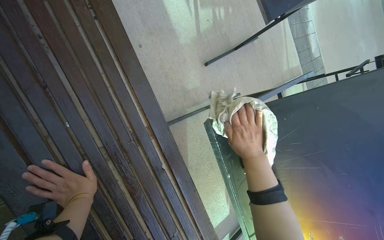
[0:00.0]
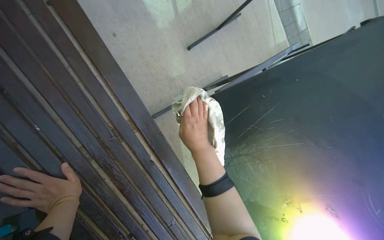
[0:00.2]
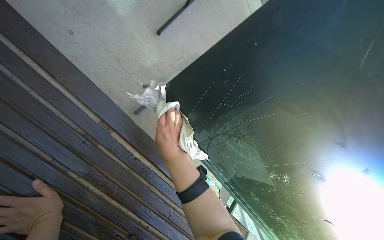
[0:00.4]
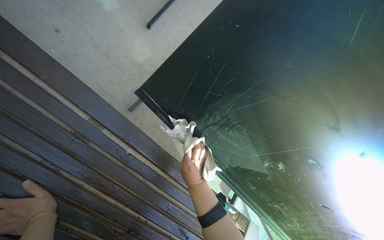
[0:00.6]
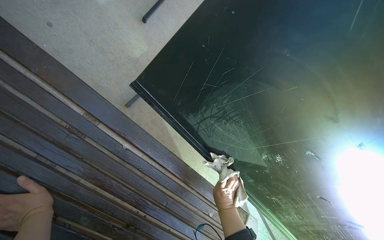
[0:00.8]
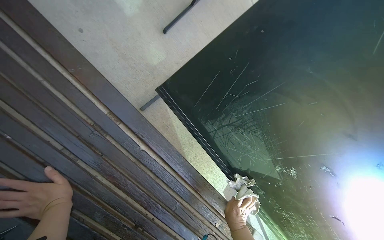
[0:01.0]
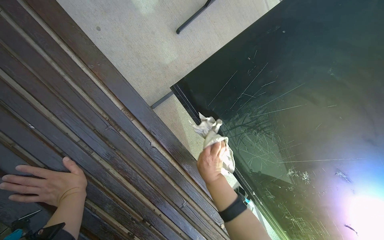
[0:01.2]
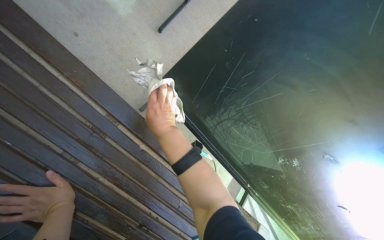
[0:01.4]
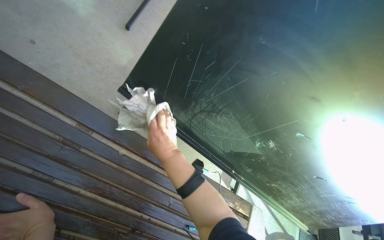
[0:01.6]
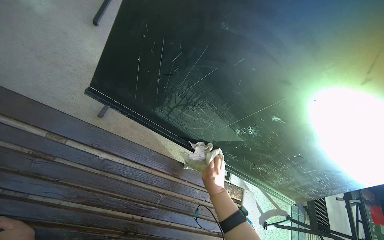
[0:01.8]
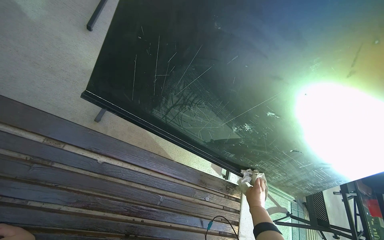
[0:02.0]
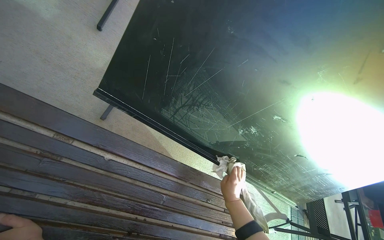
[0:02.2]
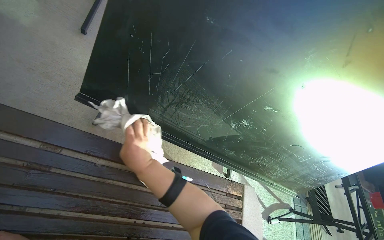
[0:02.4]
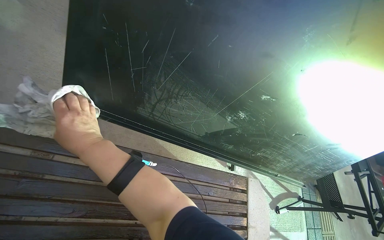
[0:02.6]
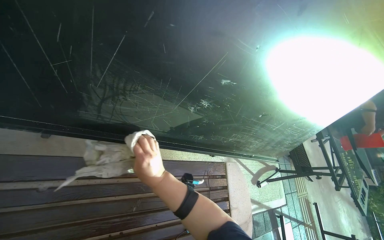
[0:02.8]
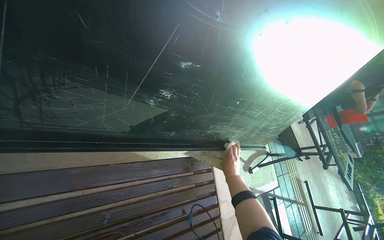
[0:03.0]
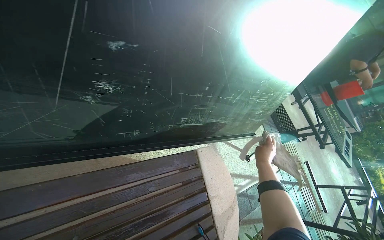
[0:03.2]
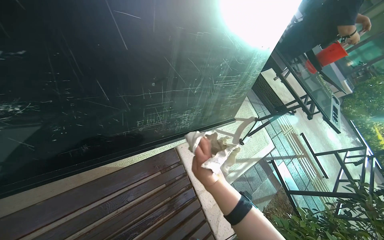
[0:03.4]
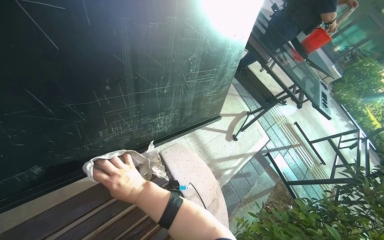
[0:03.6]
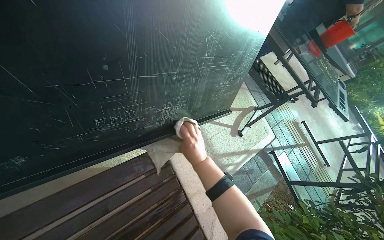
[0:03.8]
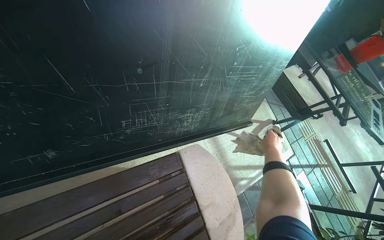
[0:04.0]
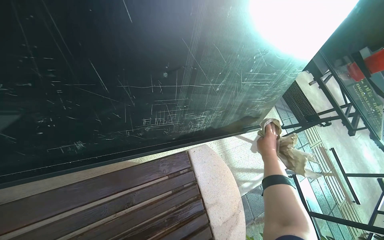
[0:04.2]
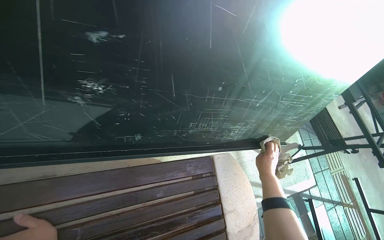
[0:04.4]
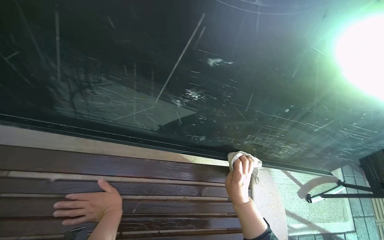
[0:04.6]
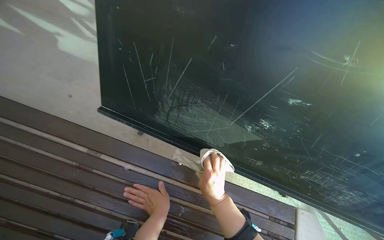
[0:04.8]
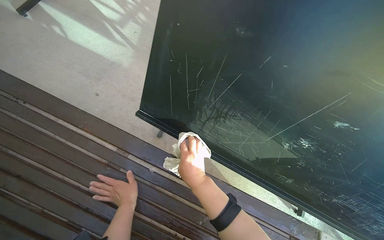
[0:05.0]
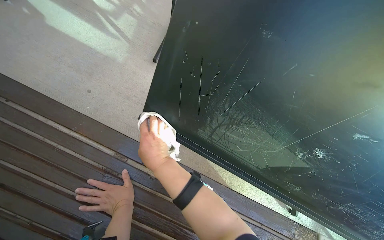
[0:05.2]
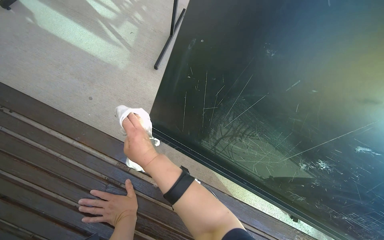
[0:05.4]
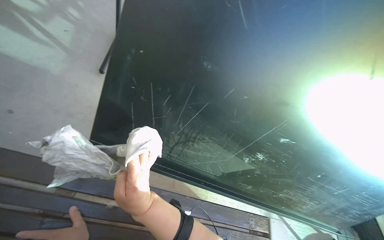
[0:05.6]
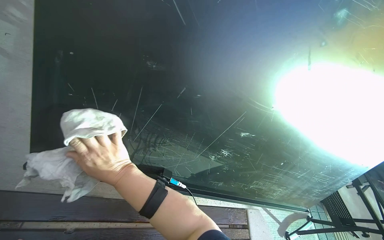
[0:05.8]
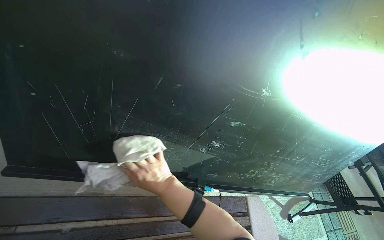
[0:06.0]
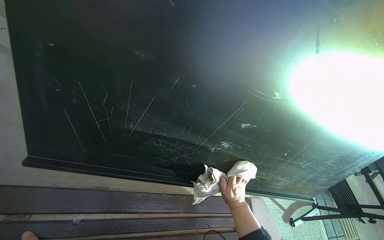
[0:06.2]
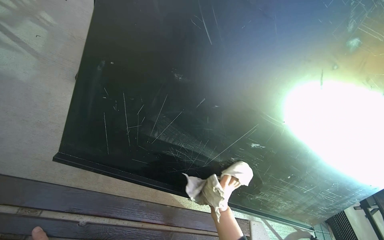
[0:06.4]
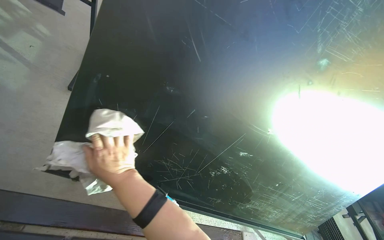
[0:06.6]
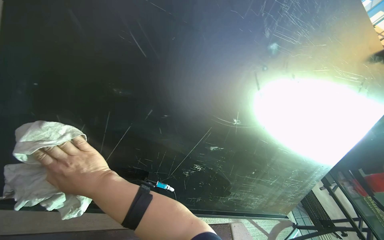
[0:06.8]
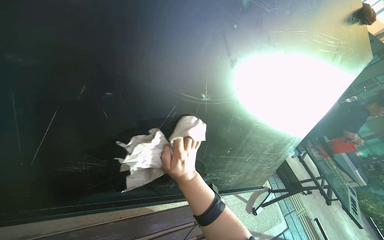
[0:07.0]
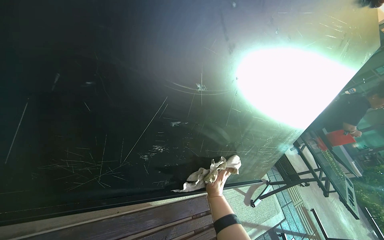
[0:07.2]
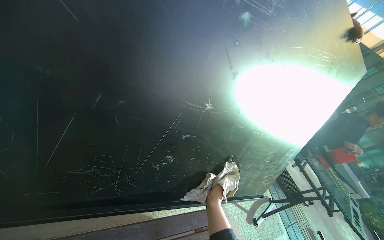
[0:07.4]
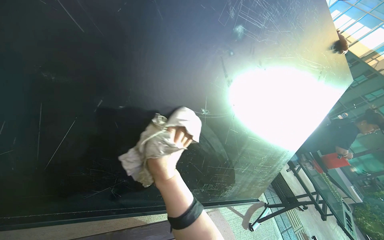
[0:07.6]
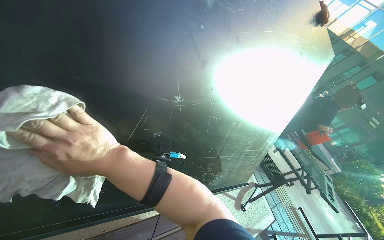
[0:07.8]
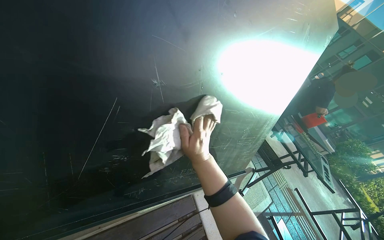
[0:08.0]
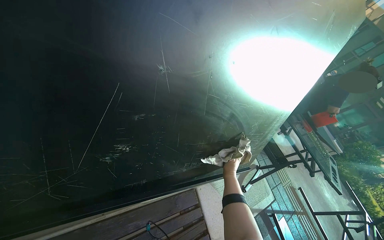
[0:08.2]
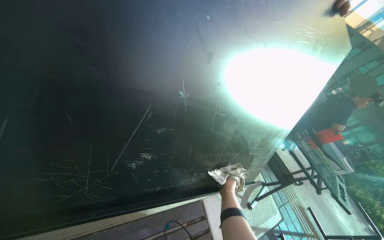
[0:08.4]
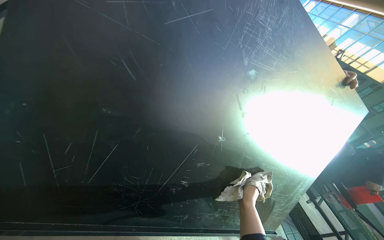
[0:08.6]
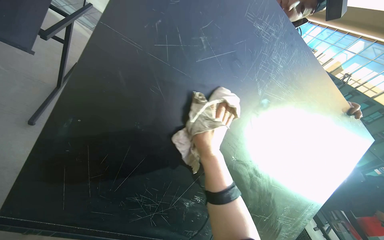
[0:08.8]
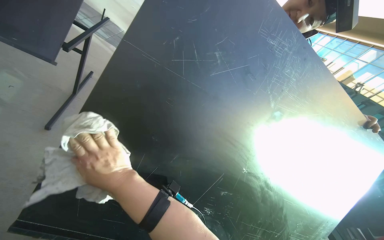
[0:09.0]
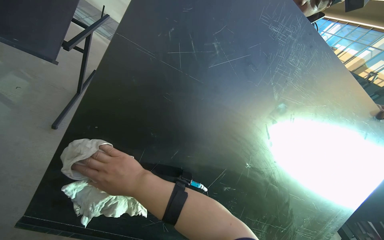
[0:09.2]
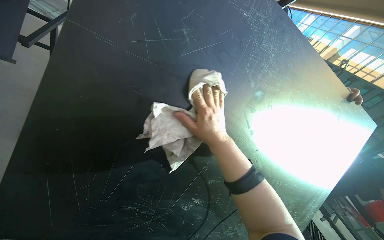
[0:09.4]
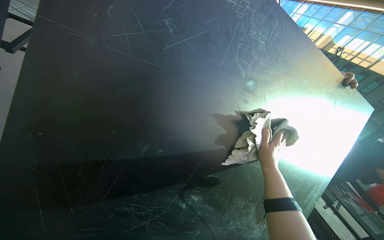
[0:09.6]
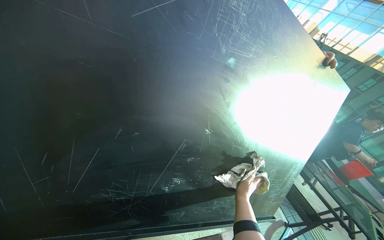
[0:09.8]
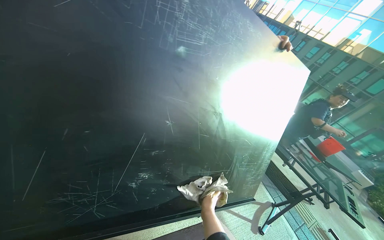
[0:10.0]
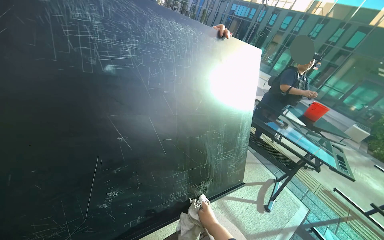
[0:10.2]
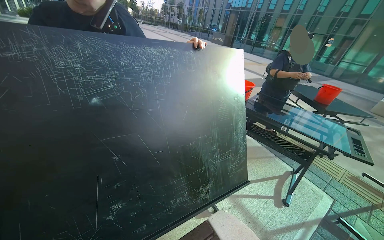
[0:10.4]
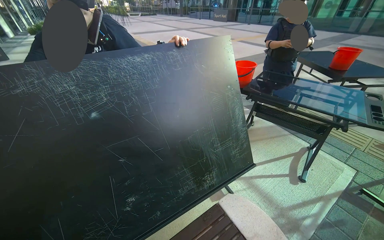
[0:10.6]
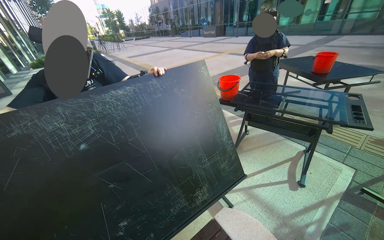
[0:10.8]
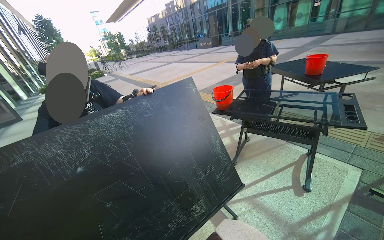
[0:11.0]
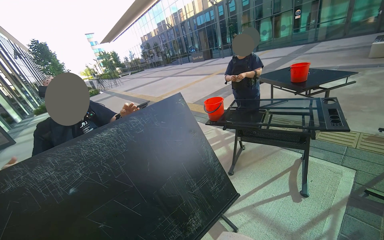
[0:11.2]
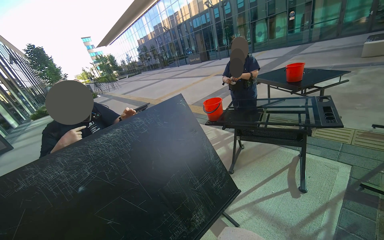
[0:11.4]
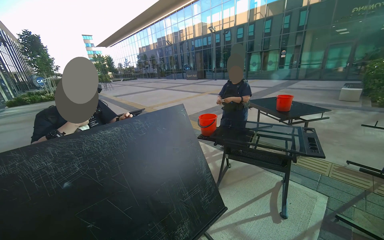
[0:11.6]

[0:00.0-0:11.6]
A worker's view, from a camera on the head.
Job: wiping surfaces.
The whole recording: Cleaning table frame and underside. The worker wipes the frame and underside of the display table with a cloth.
0:00.0 to 0:01.4: The right hand moves to the left, approximately 15 cm, and reaches about 40 cm down the picture, then returns.
0:01.4 to 0:02.8: The wearer's head swings about 35 degrees to the right.
0:04.4 to 0:05.8: The camera pitches upward, by roughly 15 degrees.
0:07.2 to 0:08.8: The wearer looks roughly 20 degrees further upward.
0:08.8 to 0:10.2: Everything in view rotates some 30 degrees counterclockwise.
0:10.2 to 0:11.6: The wearer moves about 40 cm. The wearer looks some 15 degrees further upward.

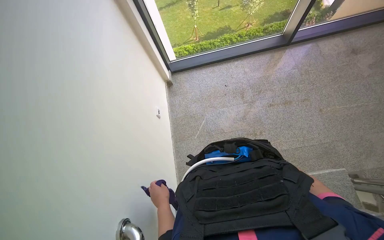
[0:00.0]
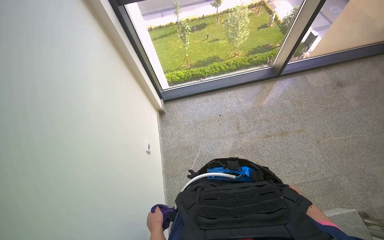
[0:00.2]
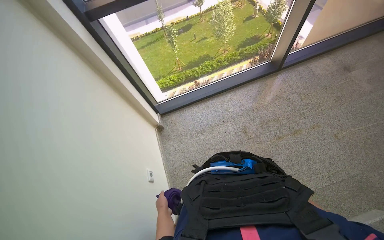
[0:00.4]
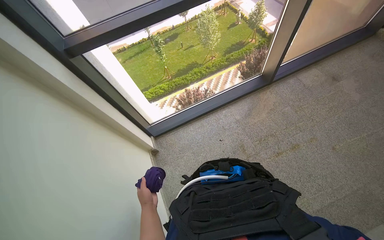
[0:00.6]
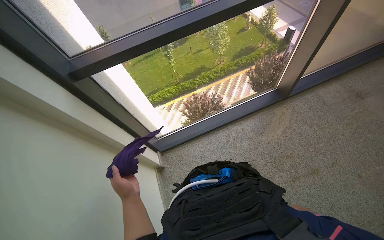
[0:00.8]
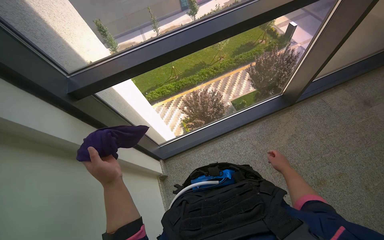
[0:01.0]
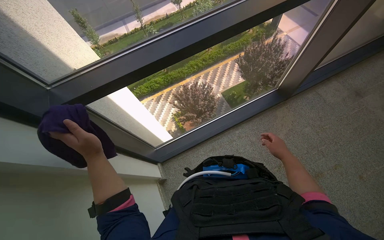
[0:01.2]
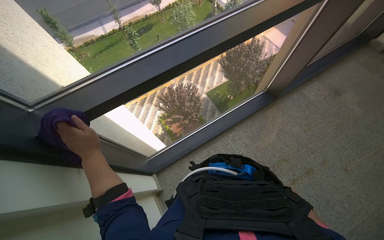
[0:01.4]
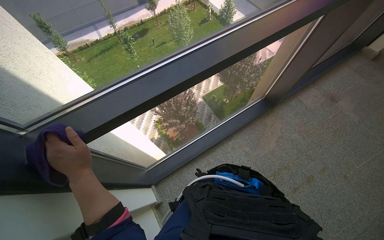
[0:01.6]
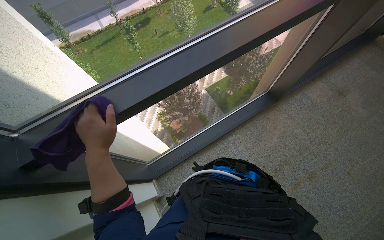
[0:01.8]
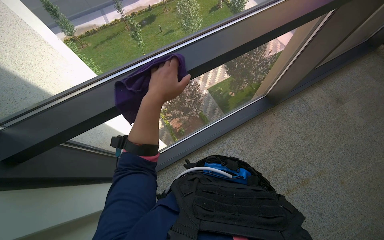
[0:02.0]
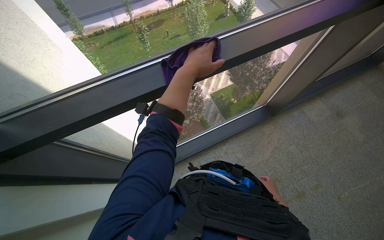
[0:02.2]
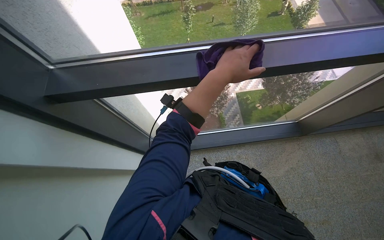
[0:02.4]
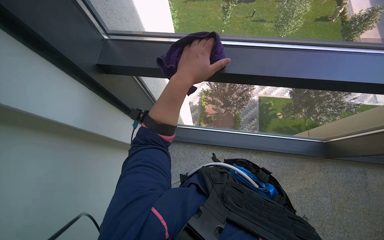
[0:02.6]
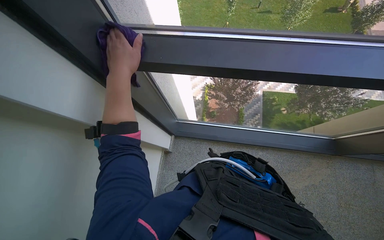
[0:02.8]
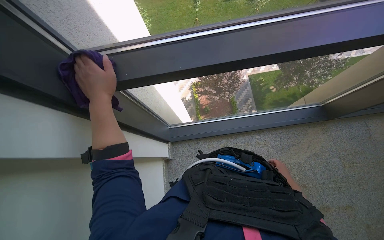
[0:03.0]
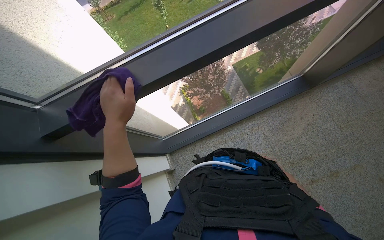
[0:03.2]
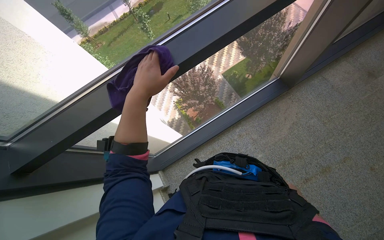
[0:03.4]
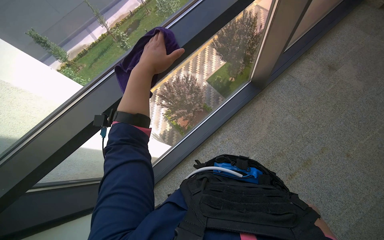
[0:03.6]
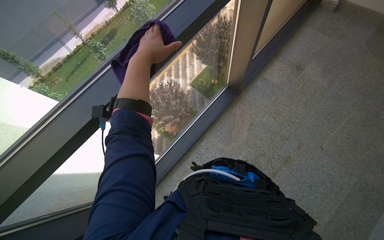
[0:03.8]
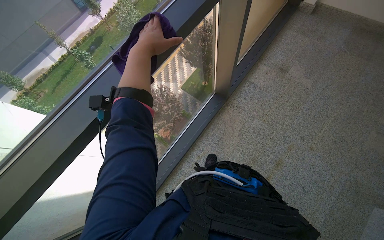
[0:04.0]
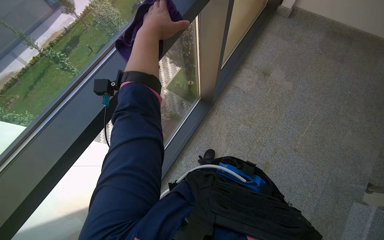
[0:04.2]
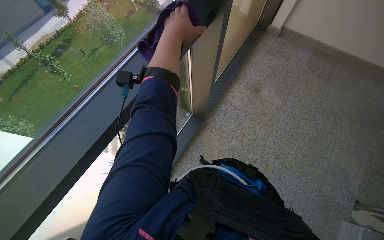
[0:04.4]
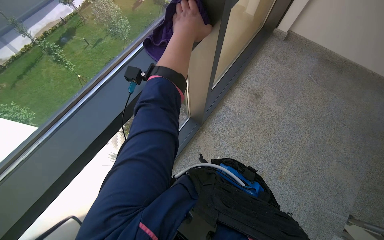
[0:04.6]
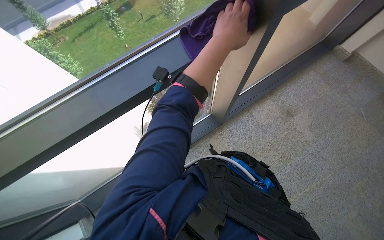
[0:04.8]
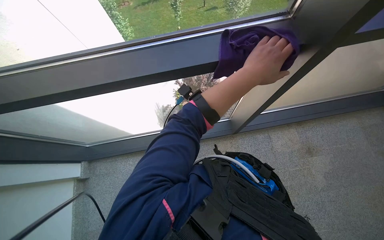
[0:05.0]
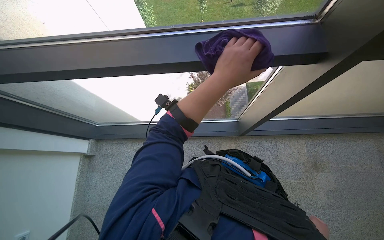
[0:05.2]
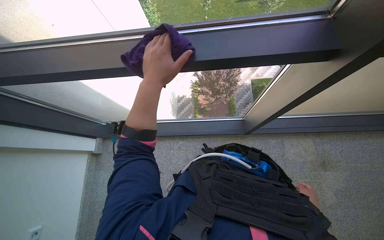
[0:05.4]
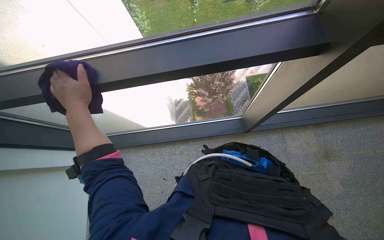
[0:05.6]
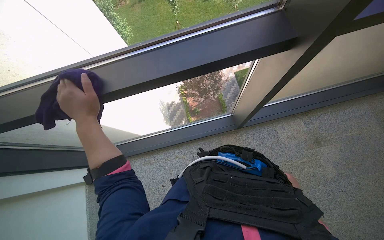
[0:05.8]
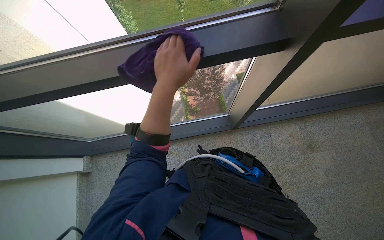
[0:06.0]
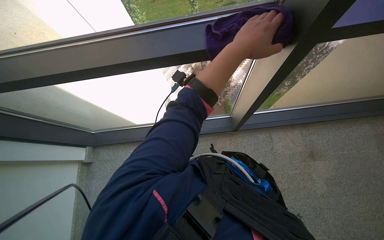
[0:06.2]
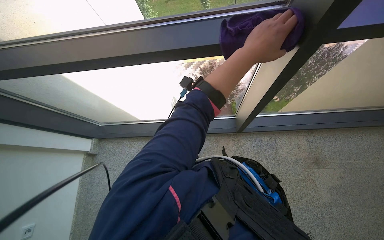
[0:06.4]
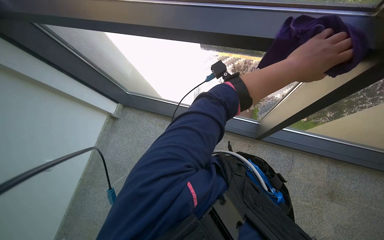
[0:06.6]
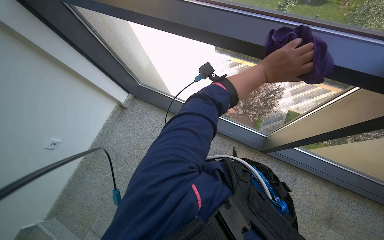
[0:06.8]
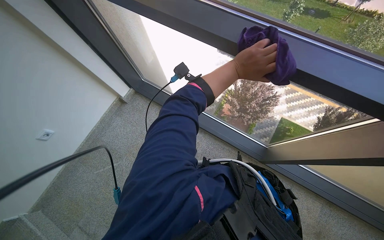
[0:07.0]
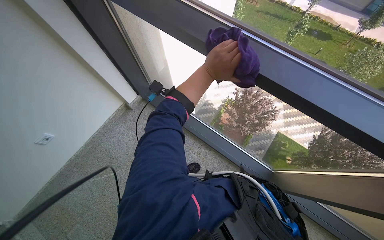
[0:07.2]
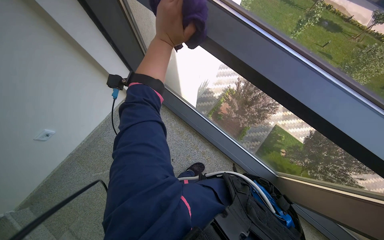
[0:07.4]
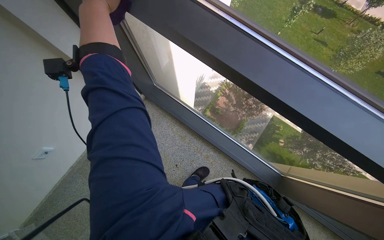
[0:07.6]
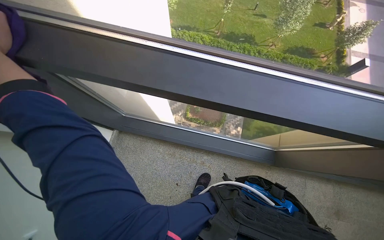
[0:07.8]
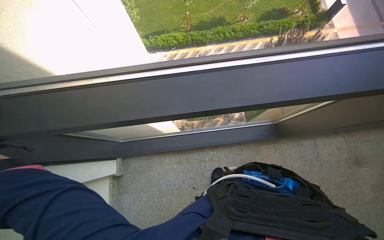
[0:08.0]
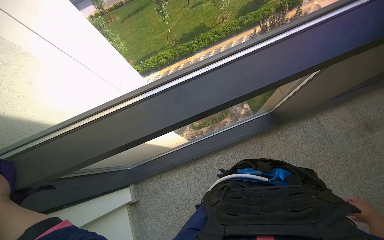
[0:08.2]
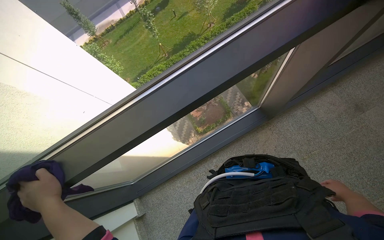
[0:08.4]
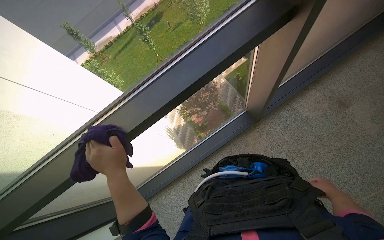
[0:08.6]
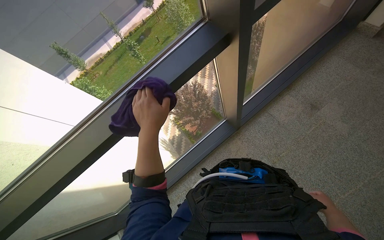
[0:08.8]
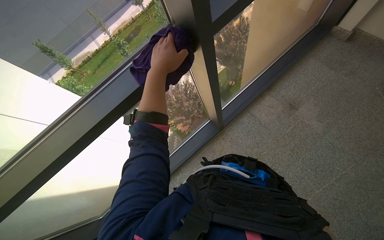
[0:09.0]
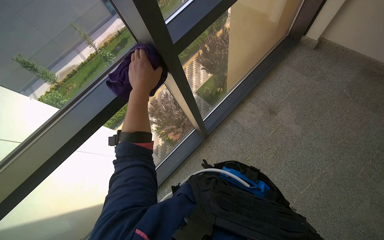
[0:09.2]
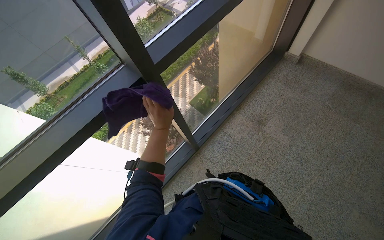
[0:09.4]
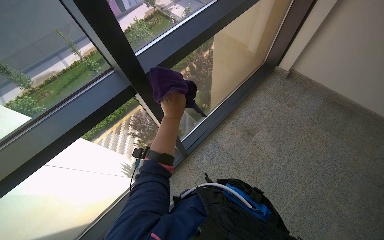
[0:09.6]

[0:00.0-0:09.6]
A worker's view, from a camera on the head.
Job: wiping surfaces.
The whole recording: Wiping window frames. The worker wipes the window frames with a purple cloth.
0:00.0 to 0:01.6: The head travels roughly 1 m. The head rotates some 25 degrees to the right.
0:03.2 to 0:04.8: The wearer moves roughly 50 cm.
0:04.8 to 0:06.4: The head turns to the left by roughly 35 degrees.
